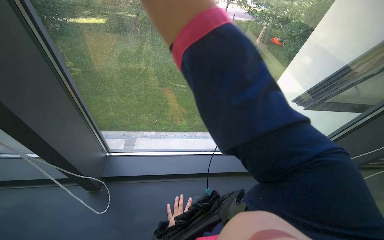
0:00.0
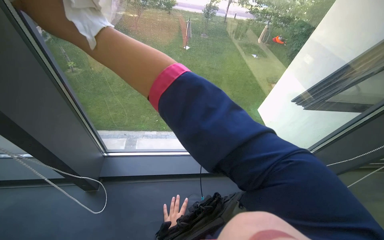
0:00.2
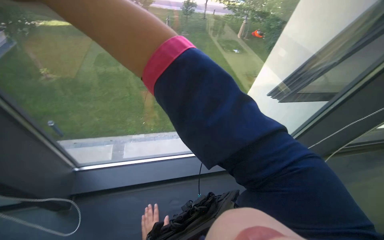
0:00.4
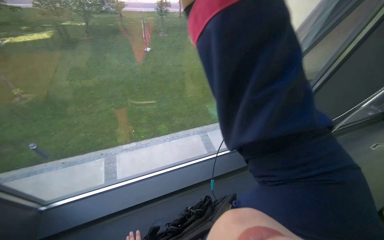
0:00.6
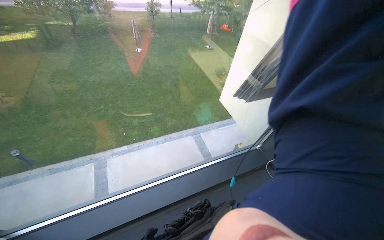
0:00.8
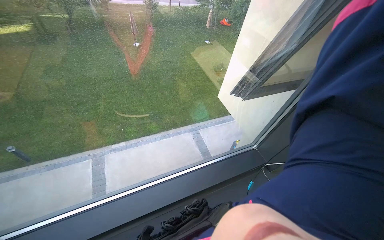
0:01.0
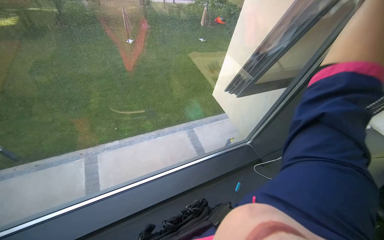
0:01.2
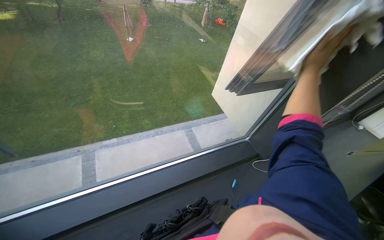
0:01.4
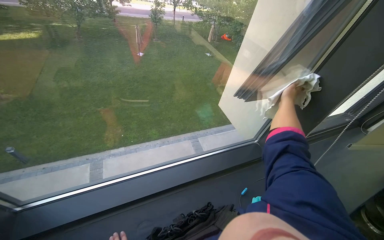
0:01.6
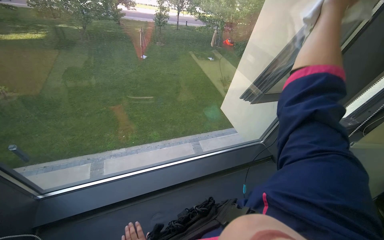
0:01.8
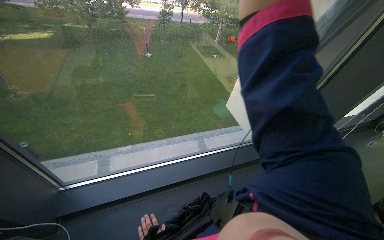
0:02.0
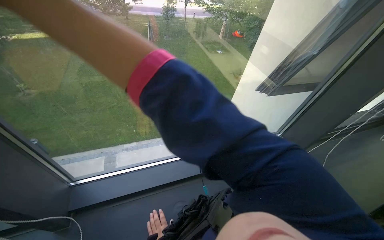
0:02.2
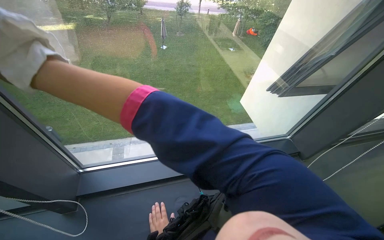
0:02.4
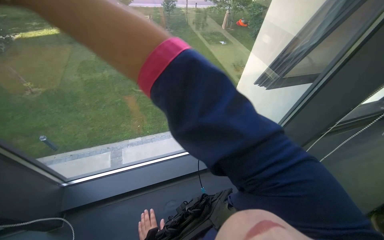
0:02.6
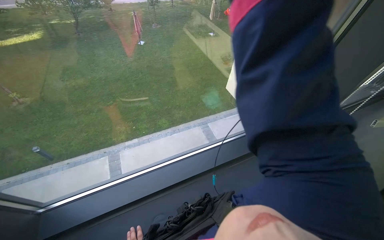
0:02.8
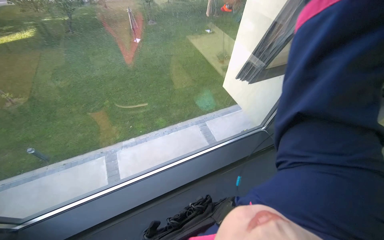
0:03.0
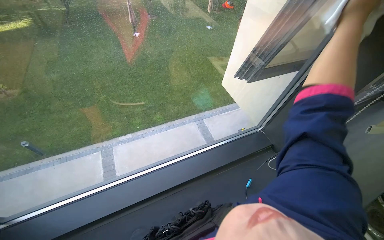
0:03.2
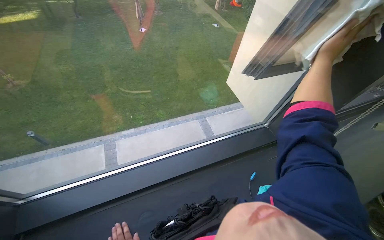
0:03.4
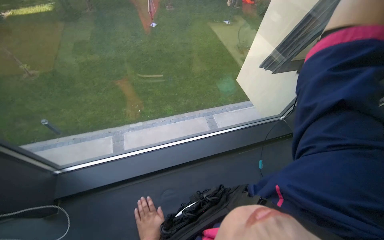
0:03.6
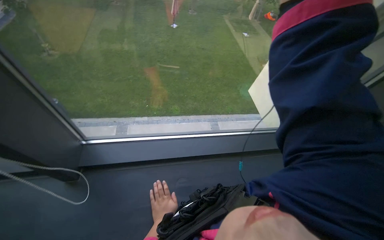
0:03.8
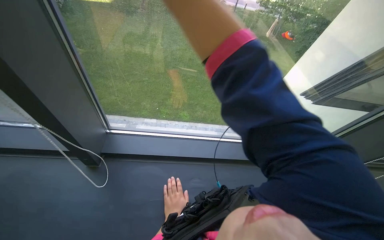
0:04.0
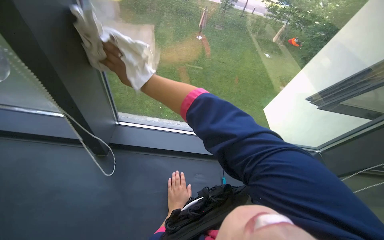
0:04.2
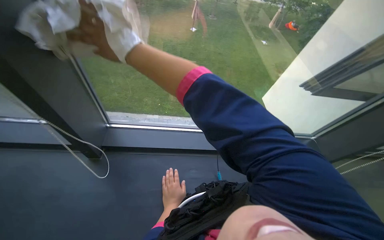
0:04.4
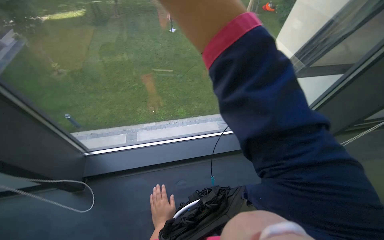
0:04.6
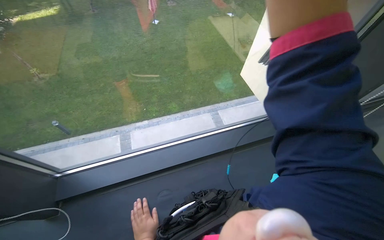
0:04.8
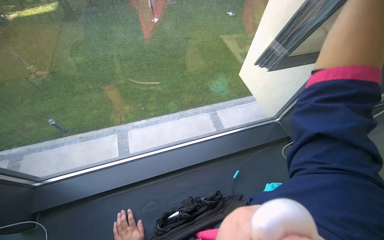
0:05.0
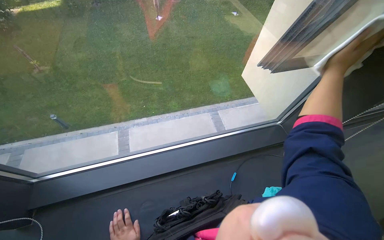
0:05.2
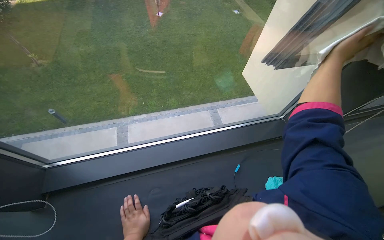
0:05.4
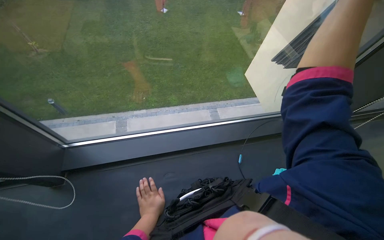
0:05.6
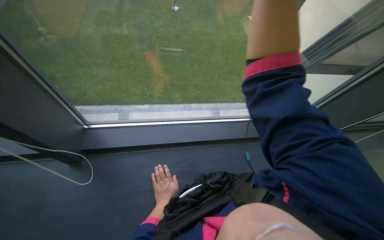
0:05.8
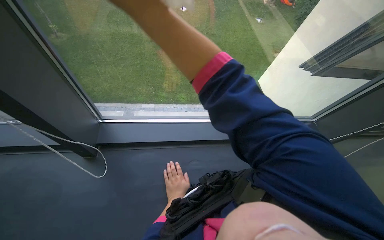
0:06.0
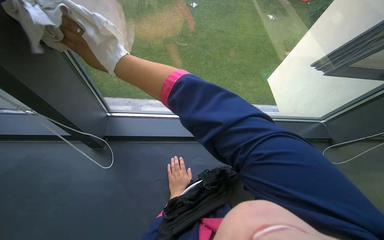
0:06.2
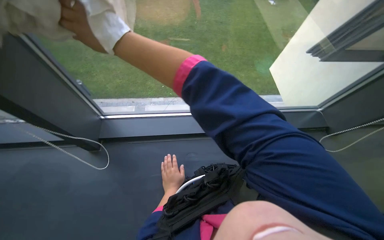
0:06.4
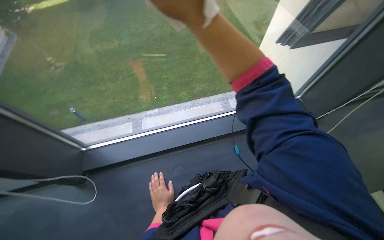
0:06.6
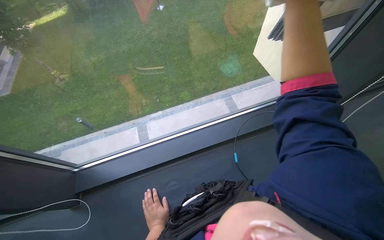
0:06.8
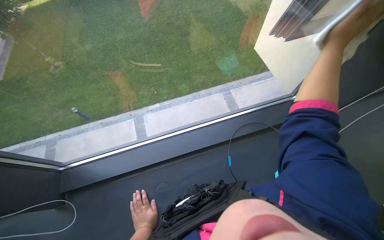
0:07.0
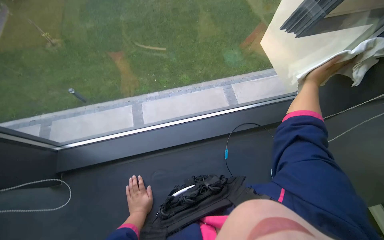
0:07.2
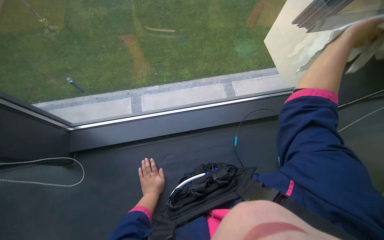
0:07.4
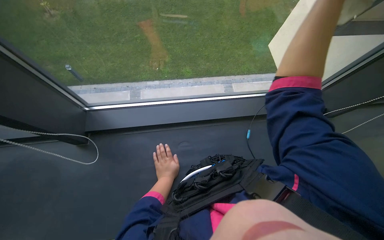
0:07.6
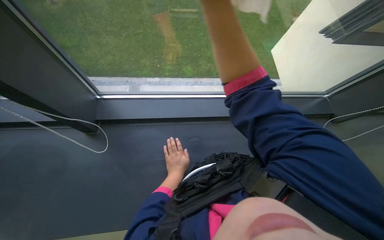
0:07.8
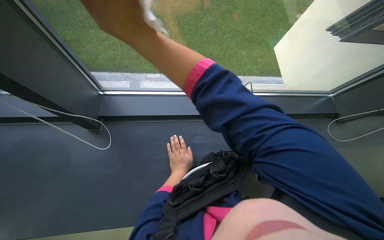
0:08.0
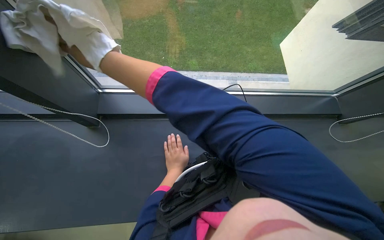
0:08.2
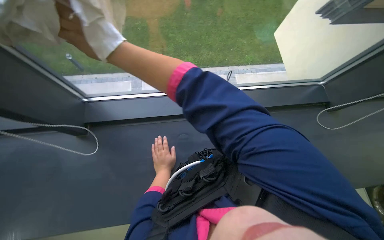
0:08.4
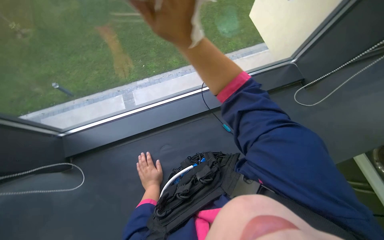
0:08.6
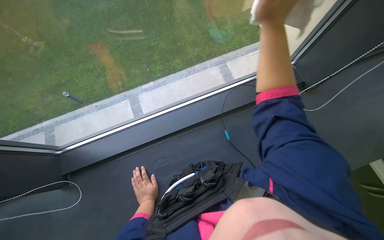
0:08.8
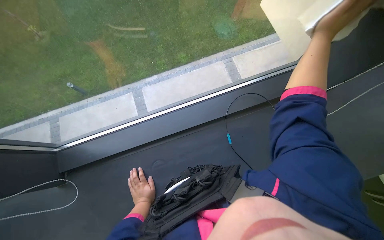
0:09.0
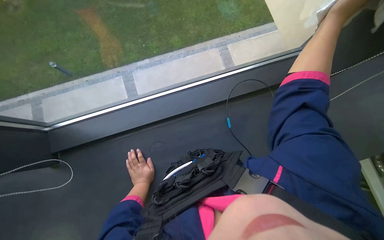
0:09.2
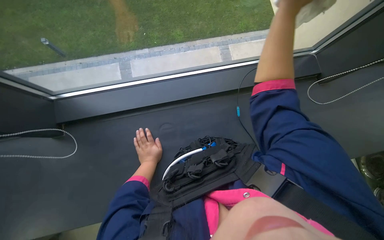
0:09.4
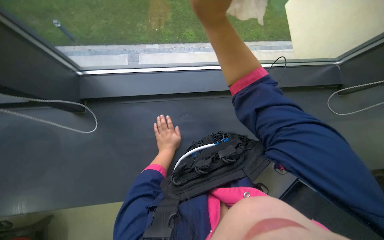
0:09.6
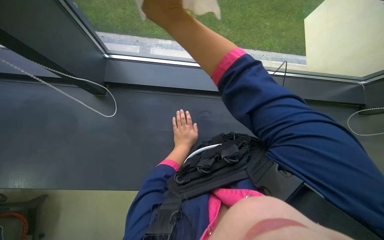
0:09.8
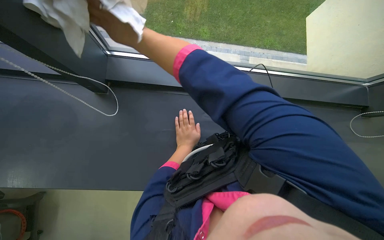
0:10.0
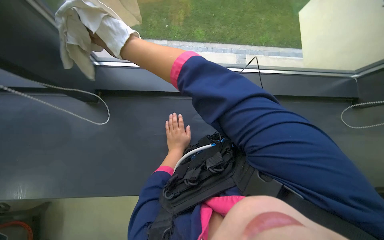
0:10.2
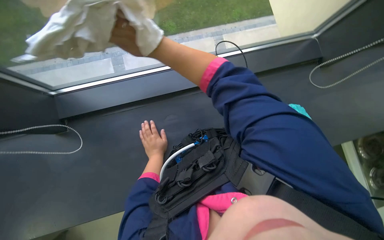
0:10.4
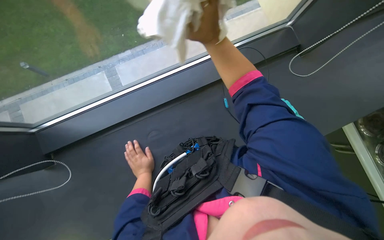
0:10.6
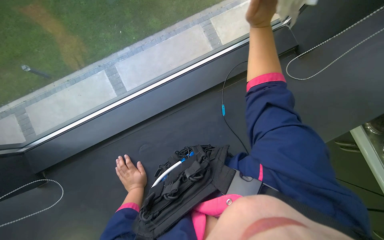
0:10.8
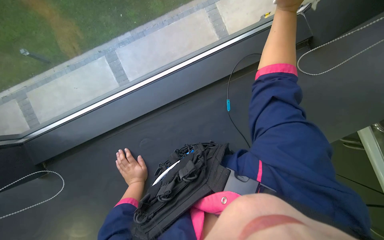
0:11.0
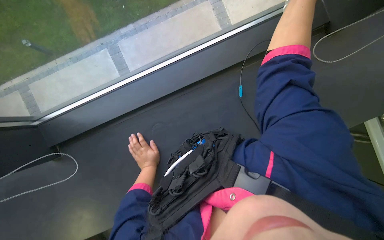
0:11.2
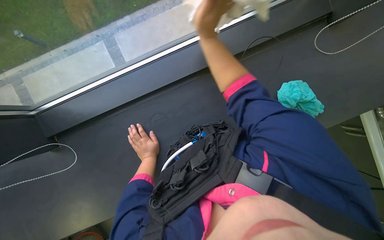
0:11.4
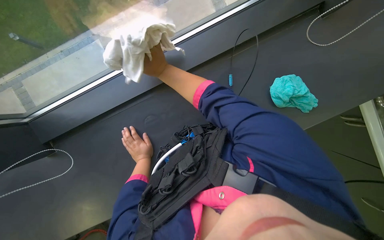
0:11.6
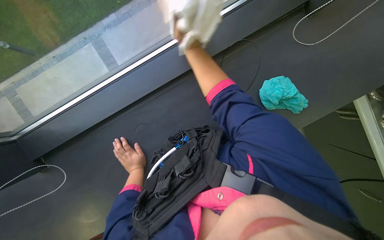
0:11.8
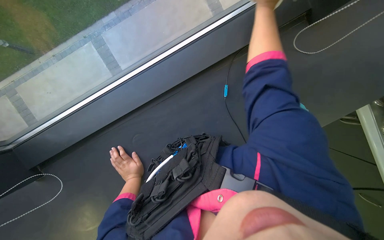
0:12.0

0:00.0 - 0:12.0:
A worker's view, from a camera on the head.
Job: cleaning windows.
The whole recording: Wiping window glass. The worker wipes the window frame and wipes the window glass with a white cloth.
0:00.0 - 0:01.6: The wearer's head swings roughly 15 degrees to the right.
0:10.4 - 0:12.0: The view tilts roughly 15 degrees downward.

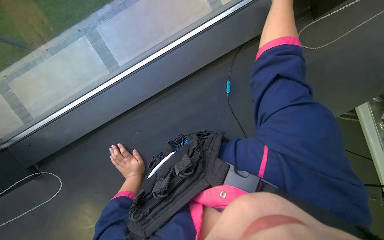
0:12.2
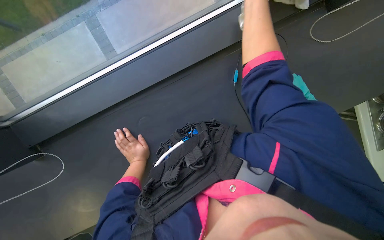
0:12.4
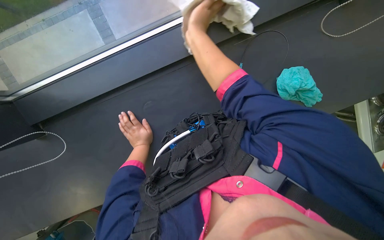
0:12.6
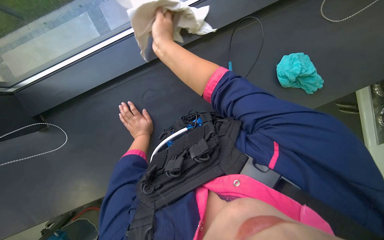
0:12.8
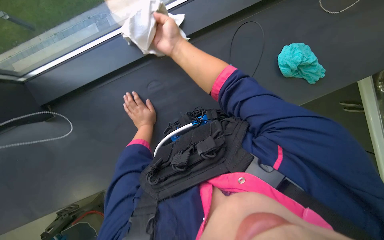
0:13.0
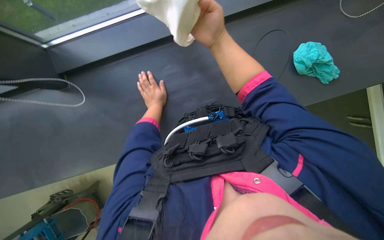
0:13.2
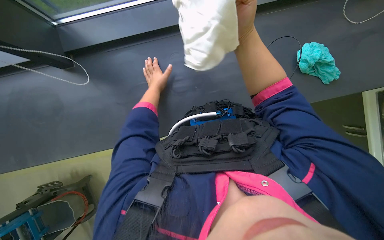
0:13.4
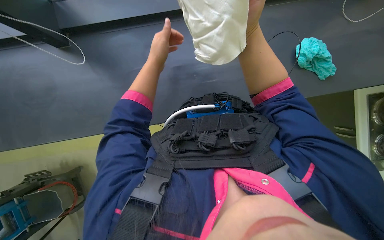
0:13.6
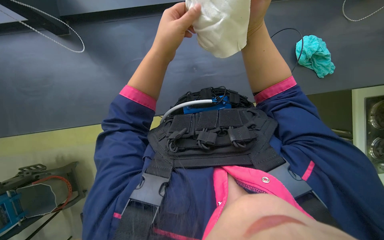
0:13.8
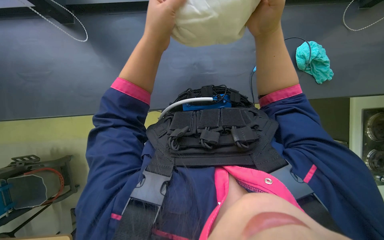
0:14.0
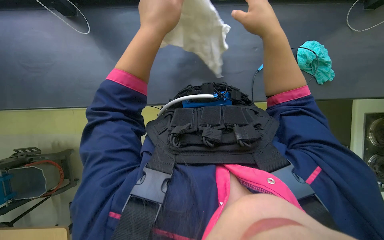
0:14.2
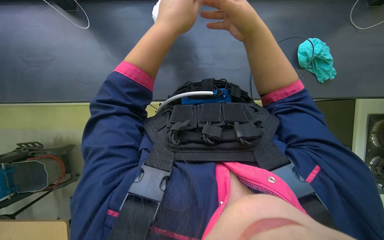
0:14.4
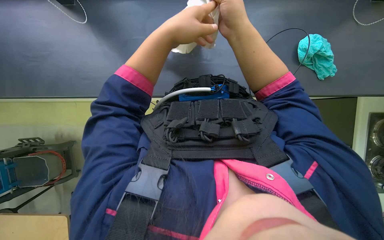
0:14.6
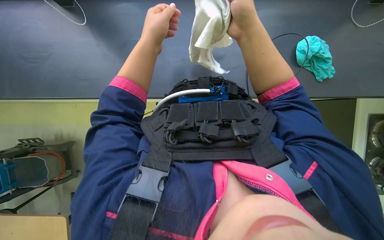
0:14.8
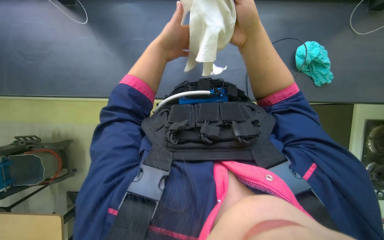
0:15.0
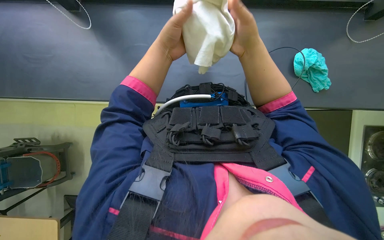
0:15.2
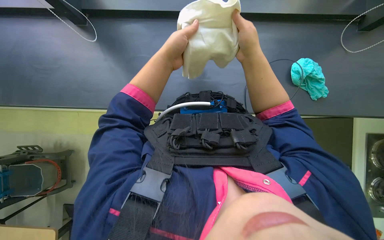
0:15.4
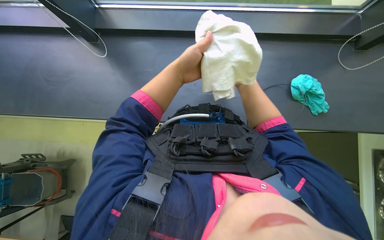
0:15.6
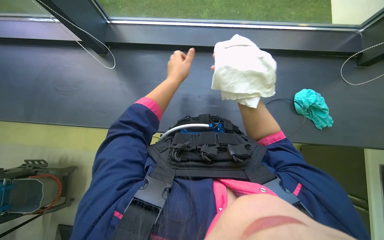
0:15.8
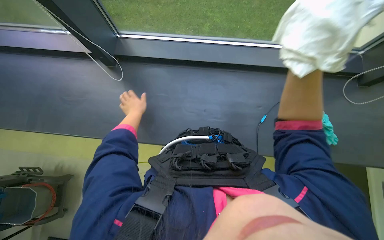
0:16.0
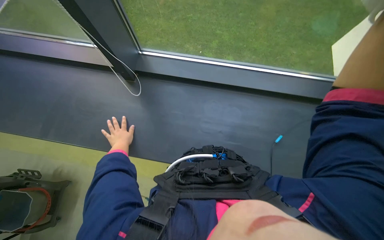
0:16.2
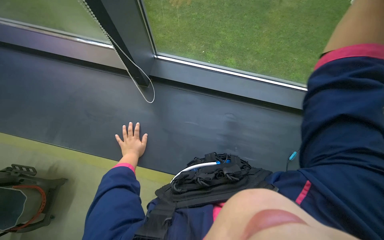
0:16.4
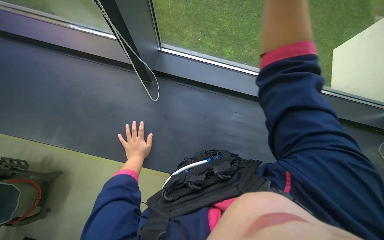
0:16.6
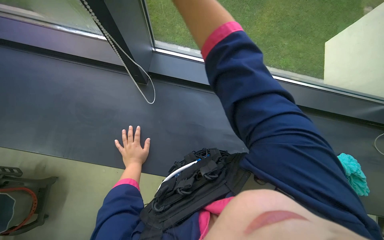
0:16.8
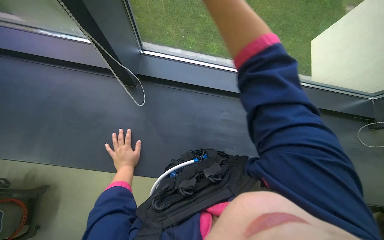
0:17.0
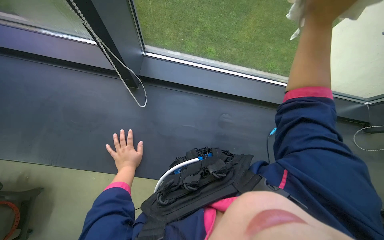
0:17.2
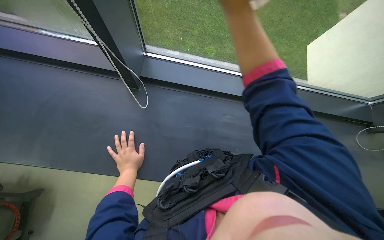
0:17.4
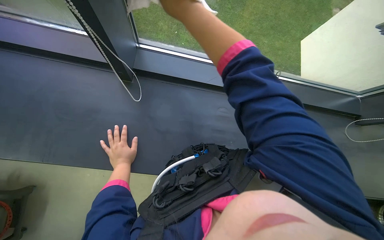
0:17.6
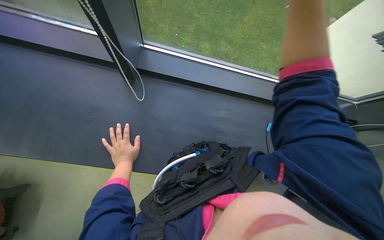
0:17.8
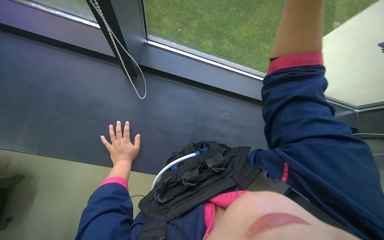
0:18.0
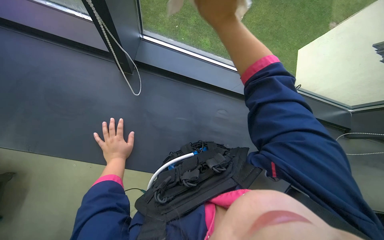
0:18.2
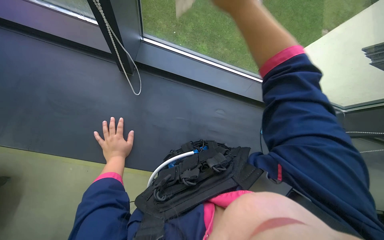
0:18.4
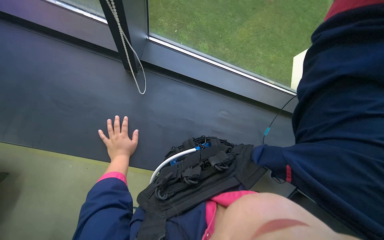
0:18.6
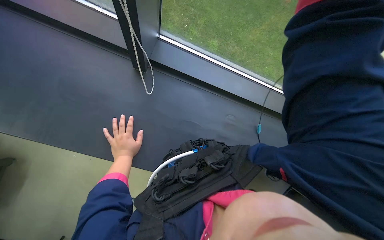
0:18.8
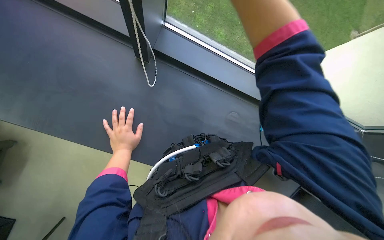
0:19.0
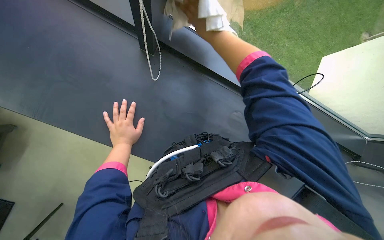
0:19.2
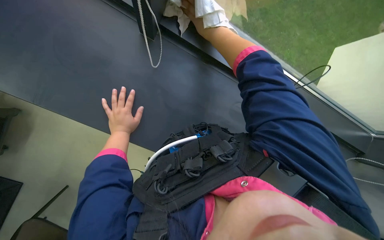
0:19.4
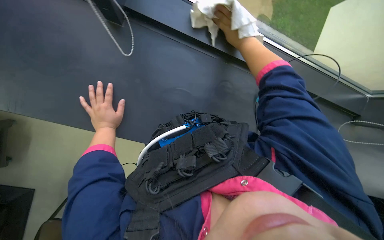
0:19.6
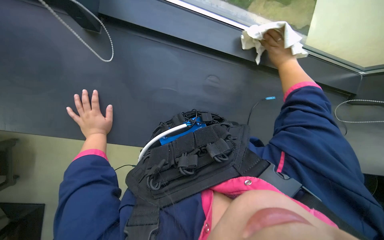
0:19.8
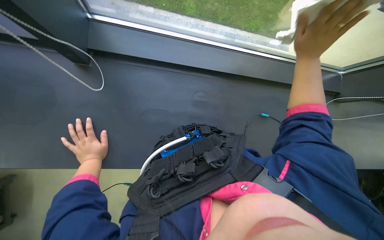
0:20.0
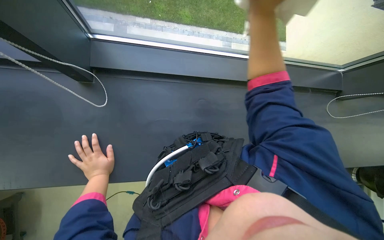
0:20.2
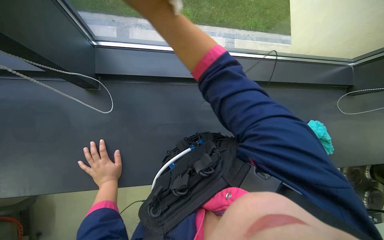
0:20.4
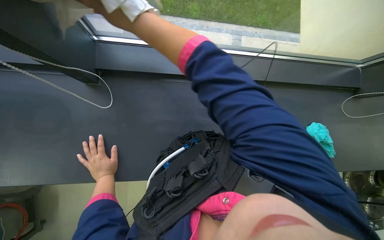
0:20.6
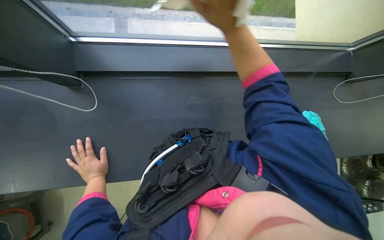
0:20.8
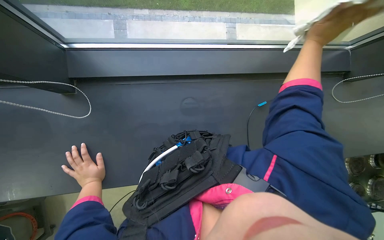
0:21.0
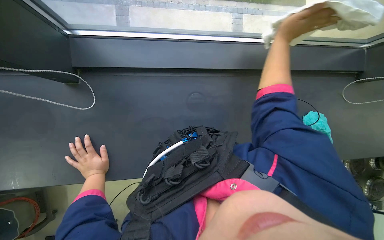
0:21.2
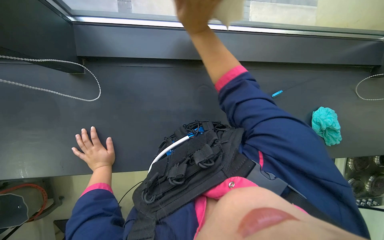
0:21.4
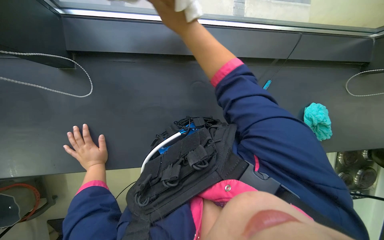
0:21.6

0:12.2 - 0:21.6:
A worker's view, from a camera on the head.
Job: cleaning windows.
The whole recording: Wiping window glass. The worker wipes the window frame and wipes the window glass with a white cloth.
0:12.2 - 0:13.8: The left hand travels up the picture and nearer to the camera by approximately 20 cm.
0:13.8 - 0:15.4: The right hand travels down the picture by approximately 10 cm.
0:15.4 - 0:17.0: The view tilts approximately 15 degrees upward. The left hand goes about 15 cm down the picture and to the left.
0:18.4 - 0:20.0: The left hand goes roughly 15 cm to the left.
